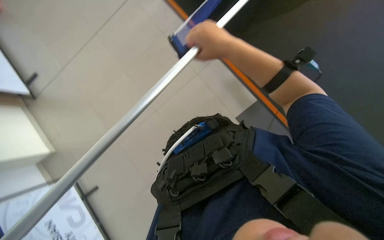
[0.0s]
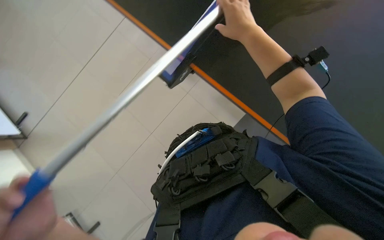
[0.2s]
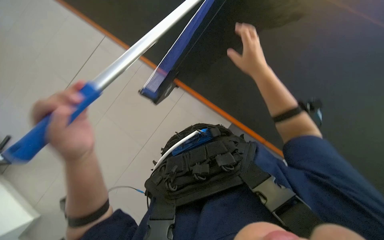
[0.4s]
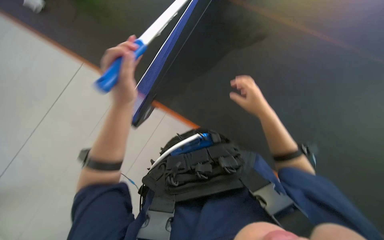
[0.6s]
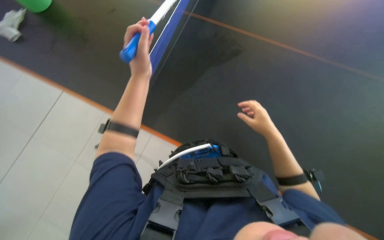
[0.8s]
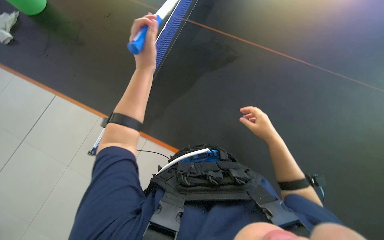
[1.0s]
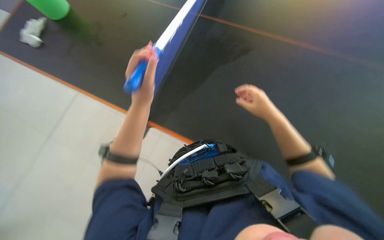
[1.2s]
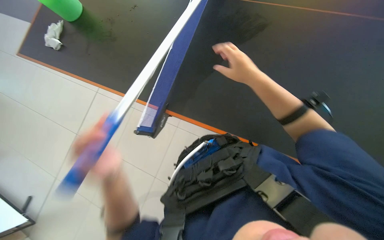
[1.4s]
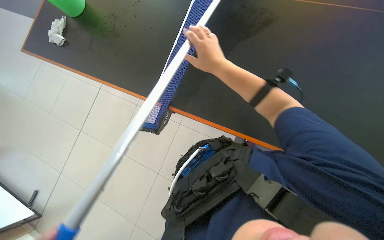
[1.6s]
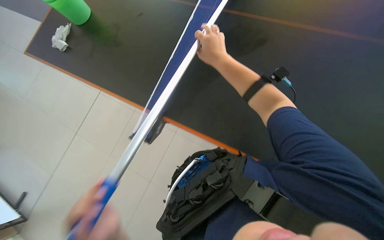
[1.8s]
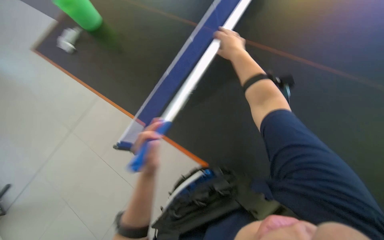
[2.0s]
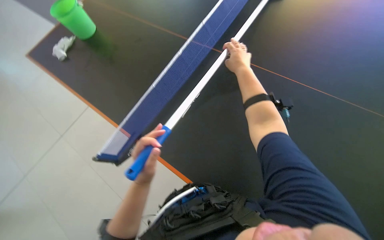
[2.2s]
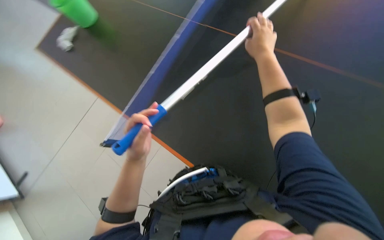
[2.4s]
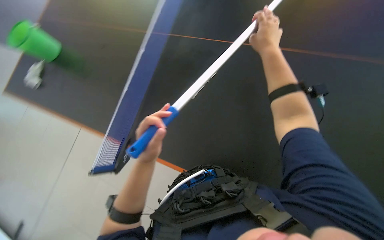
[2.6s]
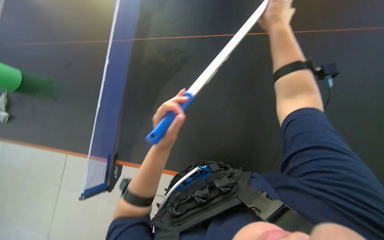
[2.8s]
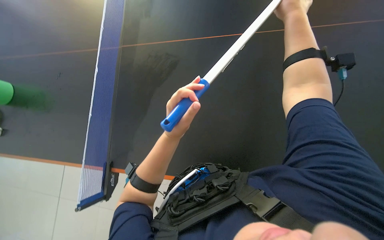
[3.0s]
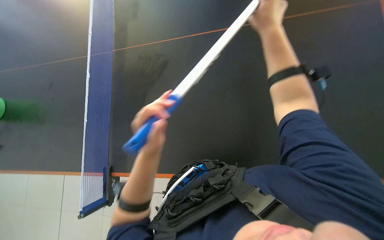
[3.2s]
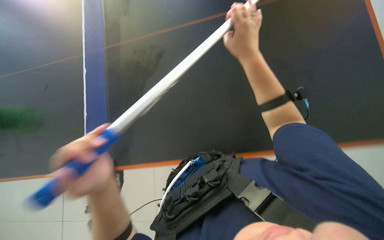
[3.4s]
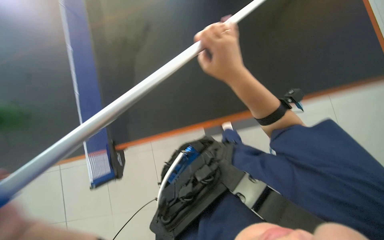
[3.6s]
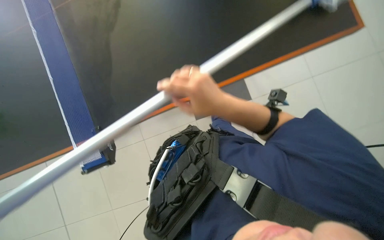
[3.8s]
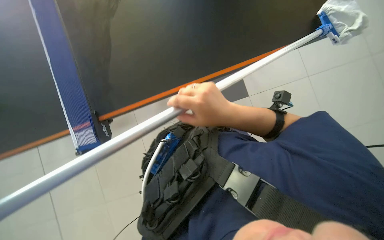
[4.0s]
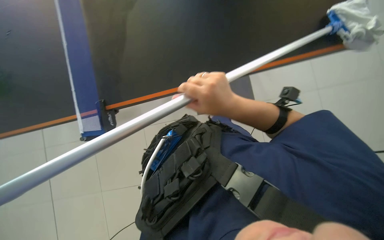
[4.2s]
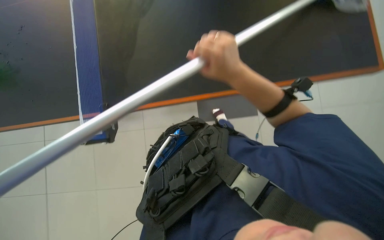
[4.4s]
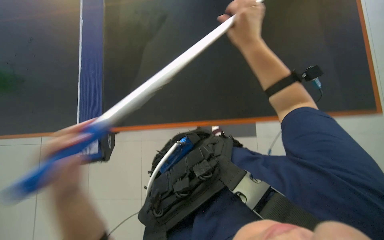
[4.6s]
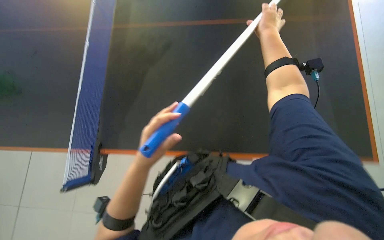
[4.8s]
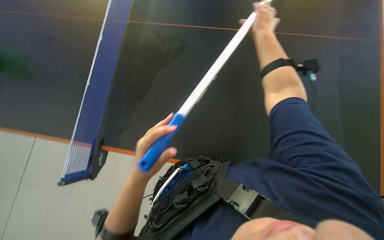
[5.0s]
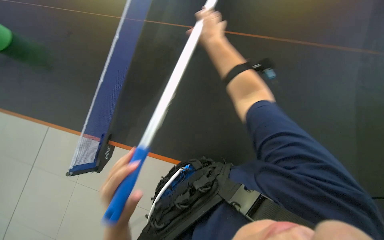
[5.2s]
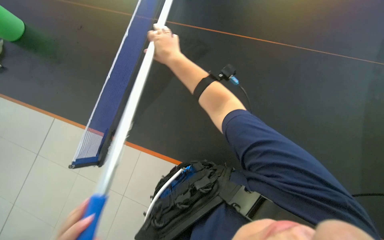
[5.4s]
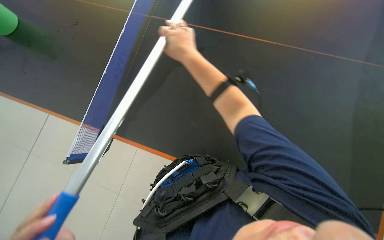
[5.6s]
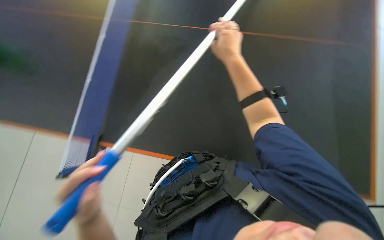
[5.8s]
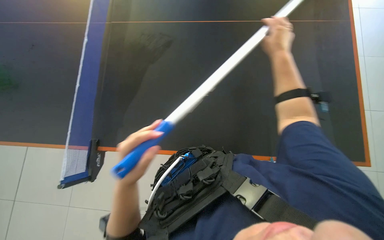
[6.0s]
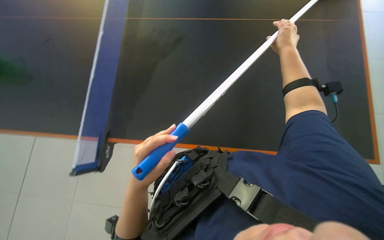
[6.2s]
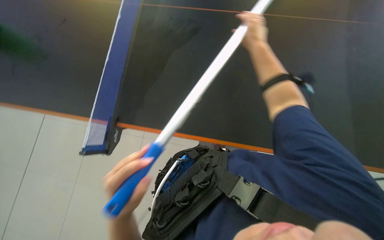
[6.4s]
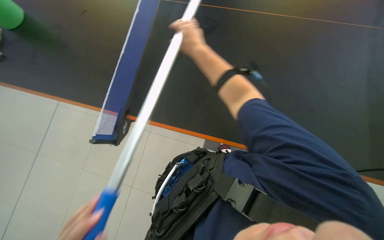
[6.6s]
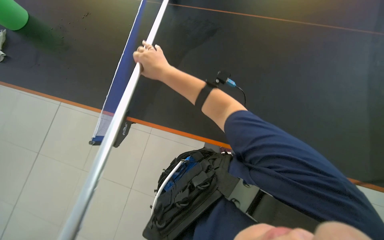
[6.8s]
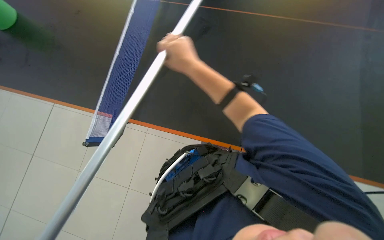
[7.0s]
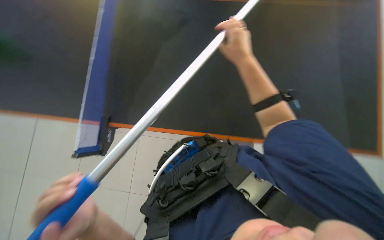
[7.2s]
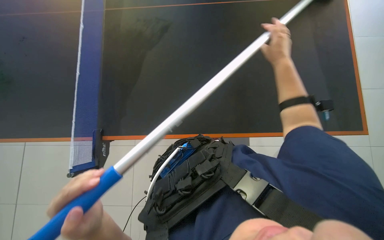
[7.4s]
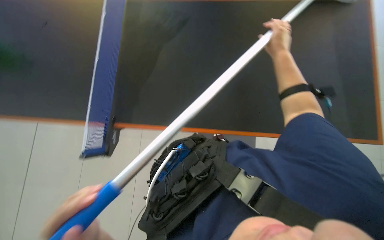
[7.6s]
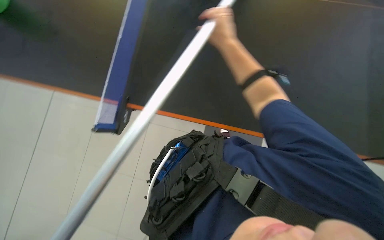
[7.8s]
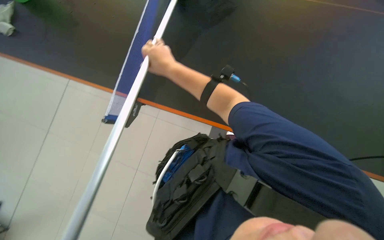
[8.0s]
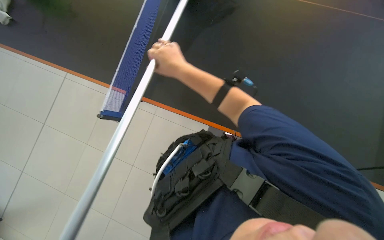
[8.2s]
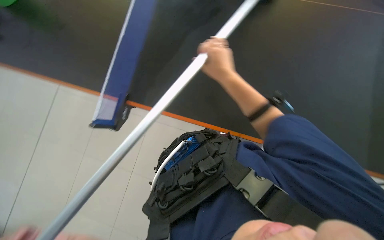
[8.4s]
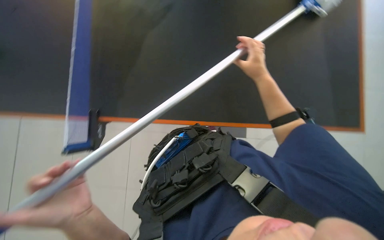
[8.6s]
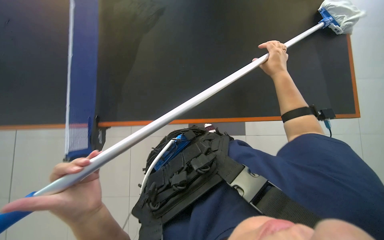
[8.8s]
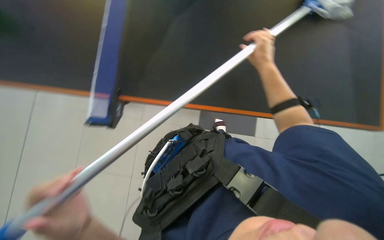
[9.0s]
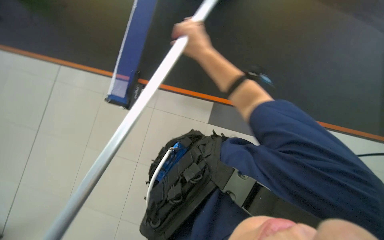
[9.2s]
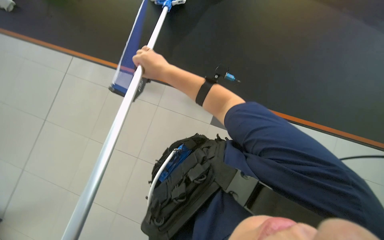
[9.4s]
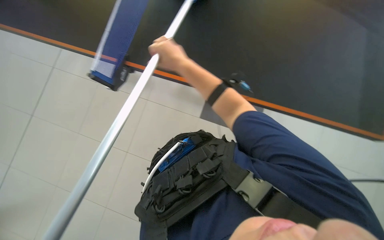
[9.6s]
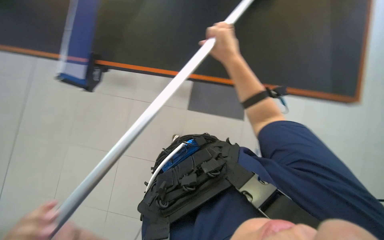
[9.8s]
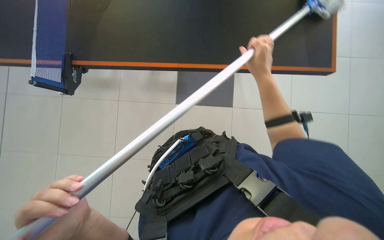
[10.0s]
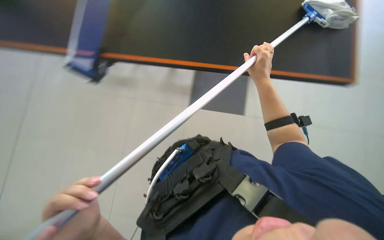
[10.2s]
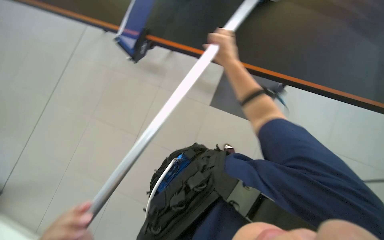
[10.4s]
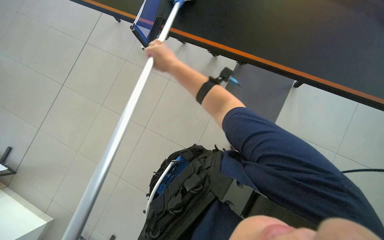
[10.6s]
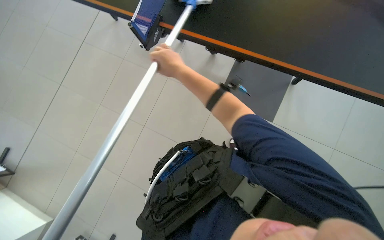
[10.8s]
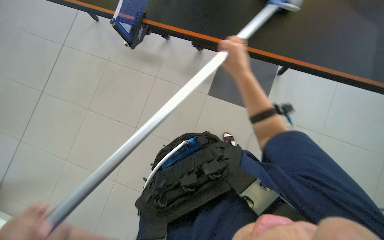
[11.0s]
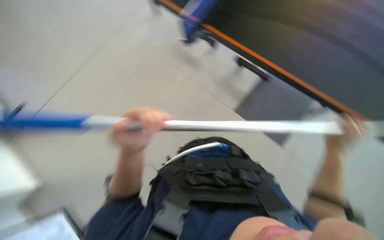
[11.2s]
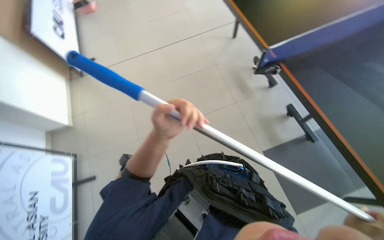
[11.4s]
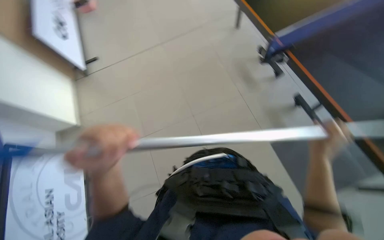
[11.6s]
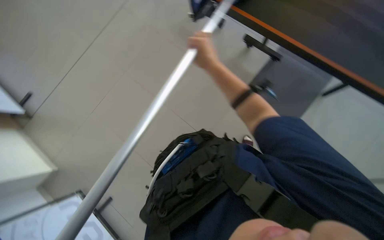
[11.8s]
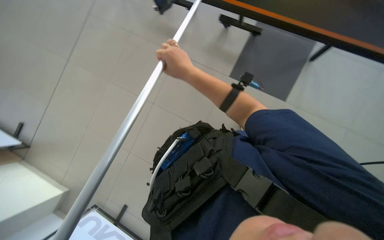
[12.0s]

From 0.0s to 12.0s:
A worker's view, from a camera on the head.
Job: wiping surfaces.
The whole recording: Cleaning black table surface. The worker cleans the black table surface using a long-handled mop.
From 0.0s to 1.6s: The camera pitches upward, by some 15 degrees.
From 1.6s to 3.0s: The right hand heads up the picture and to the right, covering some 20 cm.
From 3.0s to 4.4s: The right hand travels down the picture and to the left by about 25 cm.
From 4.4s to 6.0s: The camera pitches upward, by approximately 15 degrees. The right hand moves left and right over some 30 cm, changing direction 2 times.
From 6.0s to 7.6s: The right hand shifts approximately 15 cm farther from the camera, and reaches some 20 cm to the left, then returns.
From 7.6s to 9.0s: The right hand reaches approximately 40 cm to the left, then returns.
From 9.0s to 10.4s: The right hand heads to the left, covering some 10 cm.

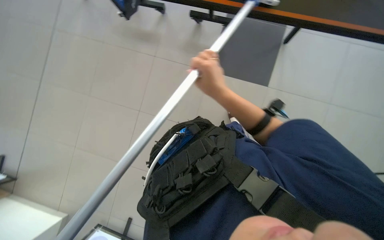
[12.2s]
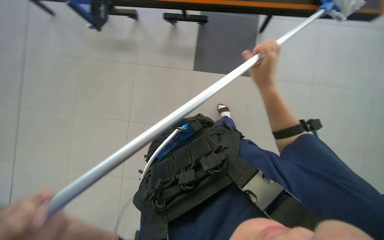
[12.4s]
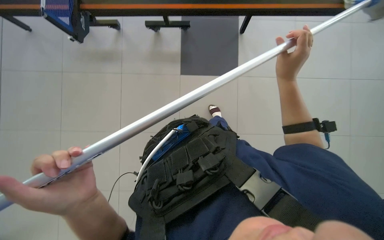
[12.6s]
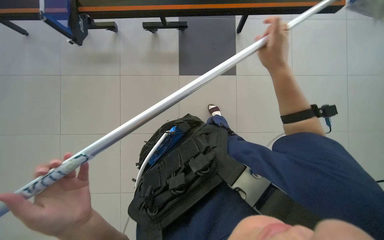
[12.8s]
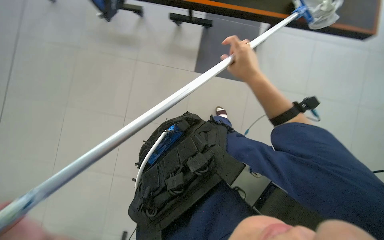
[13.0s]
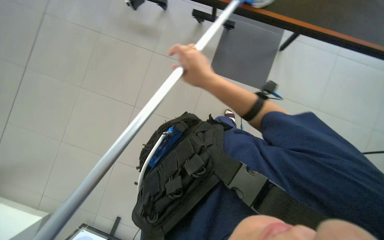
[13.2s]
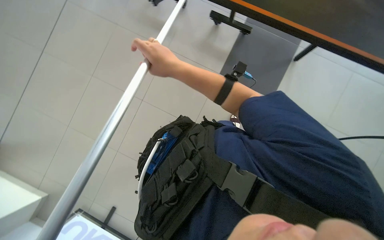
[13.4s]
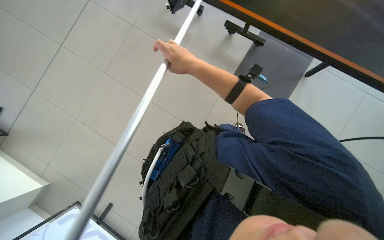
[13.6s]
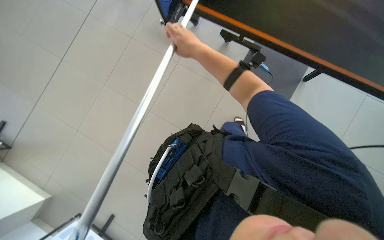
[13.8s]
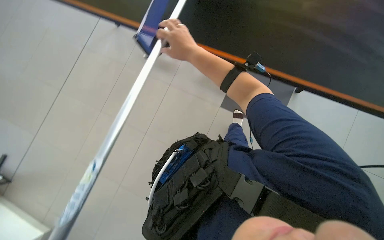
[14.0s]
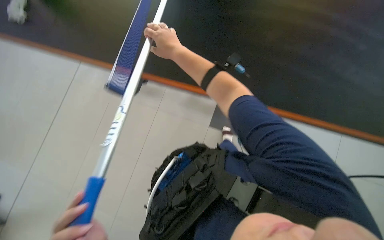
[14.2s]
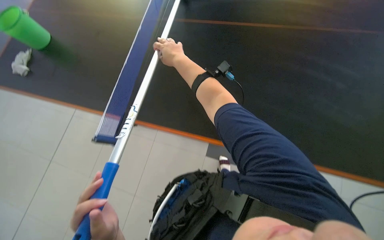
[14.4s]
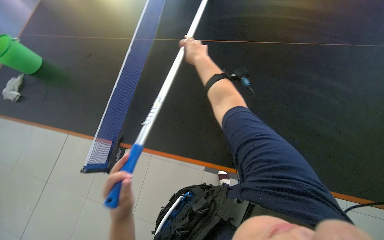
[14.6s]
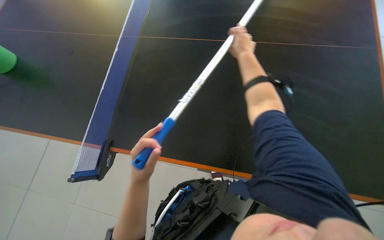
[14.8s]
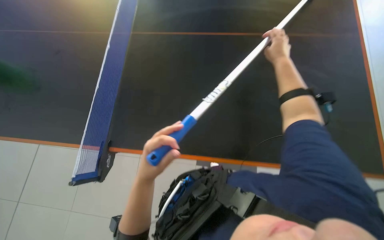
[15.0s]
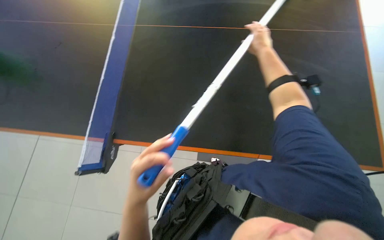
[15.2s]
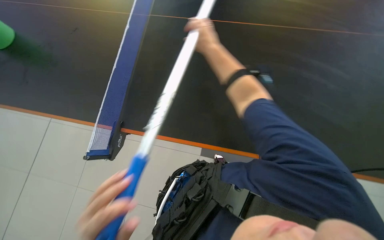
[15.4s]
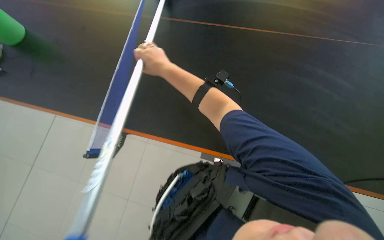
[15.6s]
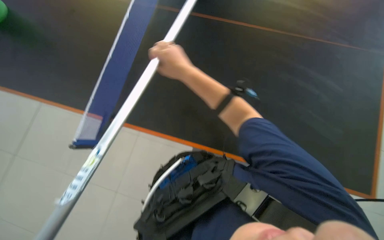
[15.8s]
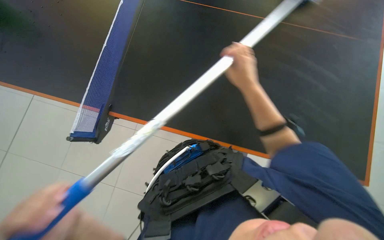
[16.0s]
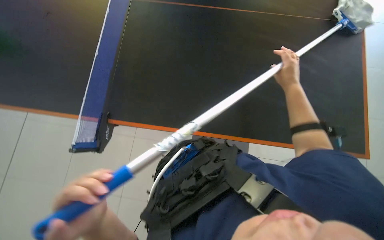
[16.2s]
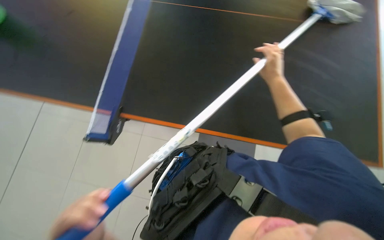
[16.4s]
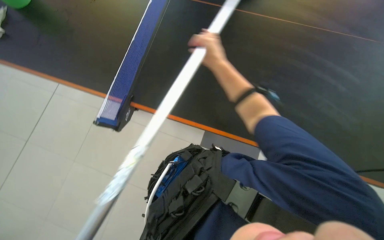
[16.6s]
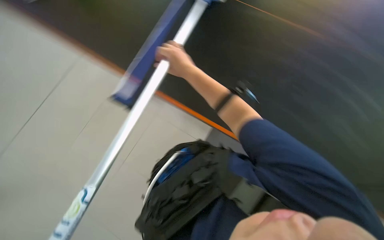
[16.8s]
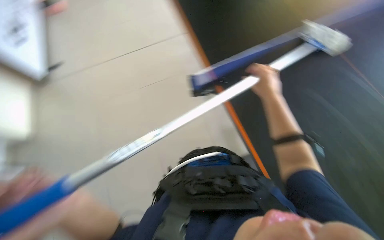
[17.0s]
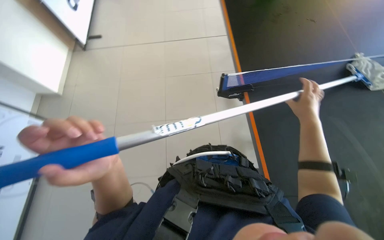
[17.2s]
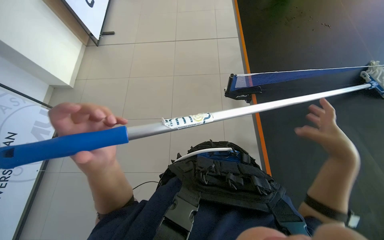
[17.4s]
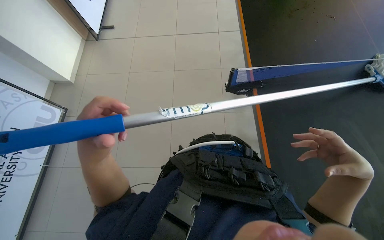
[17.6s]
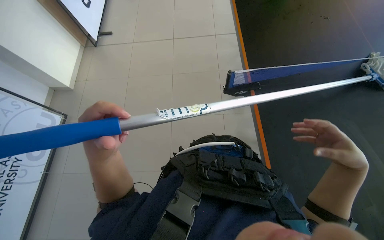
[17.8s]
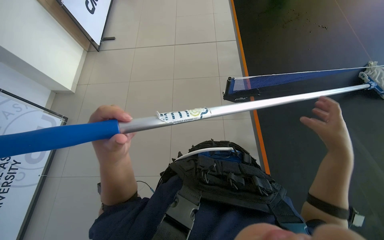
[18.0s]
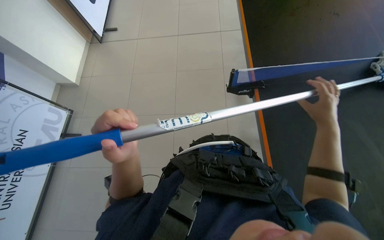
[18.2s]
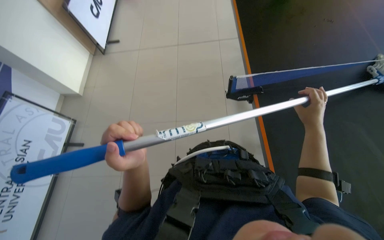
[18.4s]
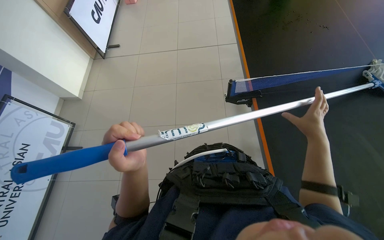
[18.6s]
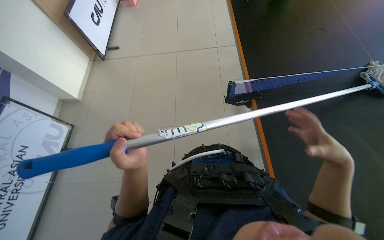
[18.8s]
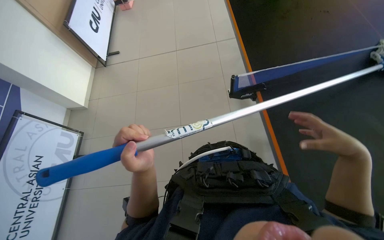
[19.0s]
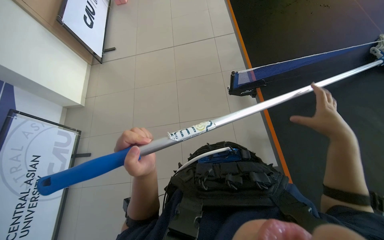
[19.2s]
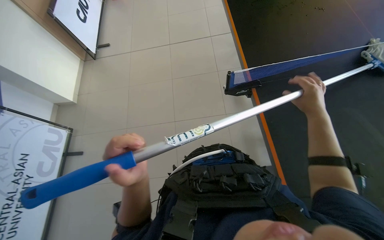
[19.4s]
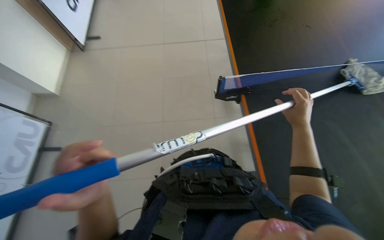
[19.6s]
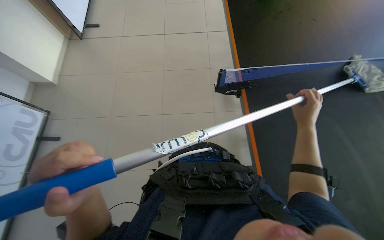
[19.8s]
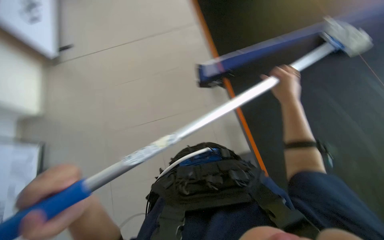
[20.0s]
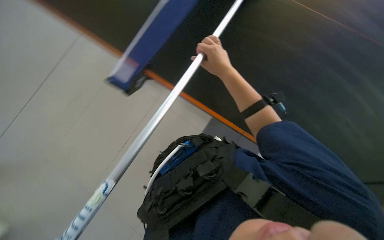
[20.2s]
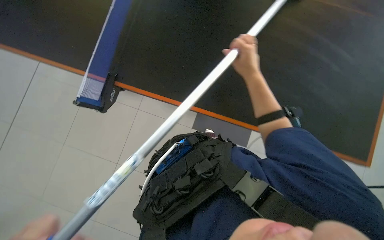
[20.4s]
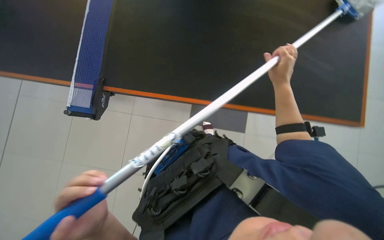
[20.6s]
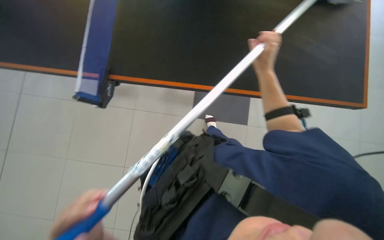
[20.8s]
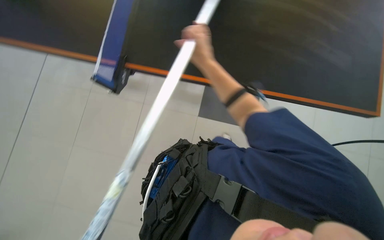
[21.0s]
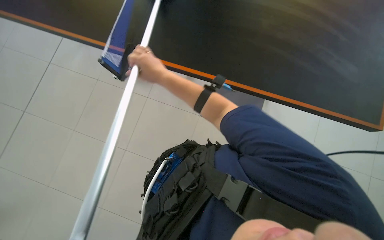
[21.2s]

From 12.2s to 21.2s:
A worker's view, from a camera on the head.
Job: wiping surfaces.
The whole recording: Cleaning black table surface. The worker cleans the black table surface using a long-handled mop.
From 13.8s to 15.2s: The right hand is displaced to the right by about 20 cm.
From 15.2s to 16.6s: The view tilts some 15 degrees downward. The right hand moves left and right over some 40 cm, changing direction 2 times.
From 16.6s to 18.2s: The head rotates about 35 degrees to the left.
From 18.2s to 19.8s: The right hand moves some 5 cm down the picture and comes back.
From 19.8s to 21.2s: The right hand swings left and right, approximately 40 cm each way, with 2 reversals.
